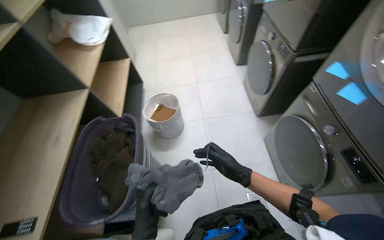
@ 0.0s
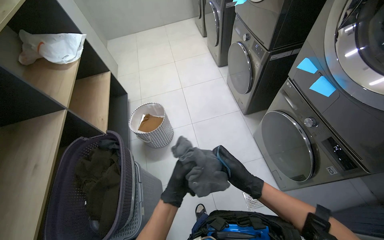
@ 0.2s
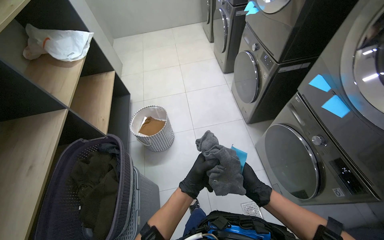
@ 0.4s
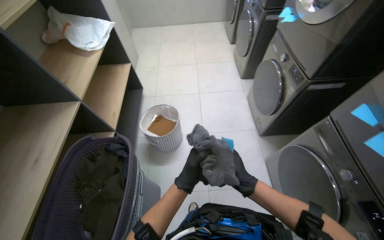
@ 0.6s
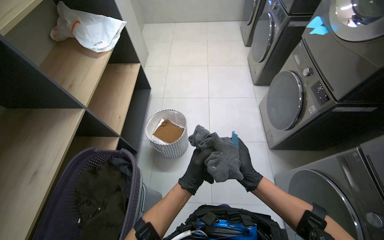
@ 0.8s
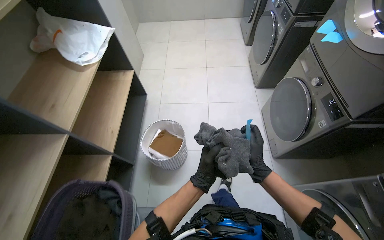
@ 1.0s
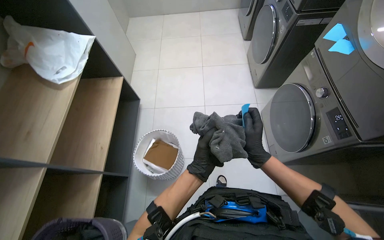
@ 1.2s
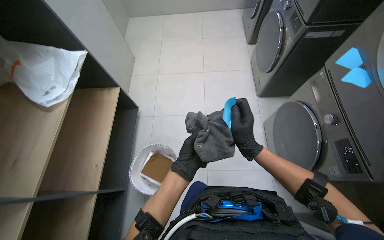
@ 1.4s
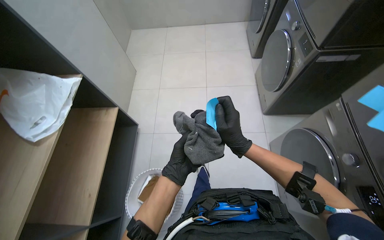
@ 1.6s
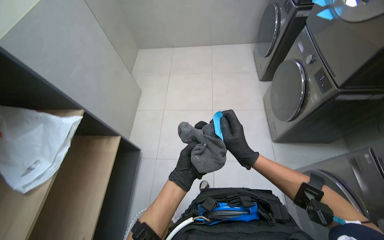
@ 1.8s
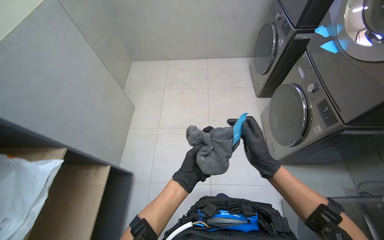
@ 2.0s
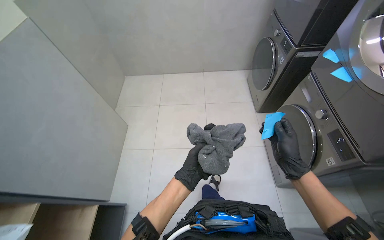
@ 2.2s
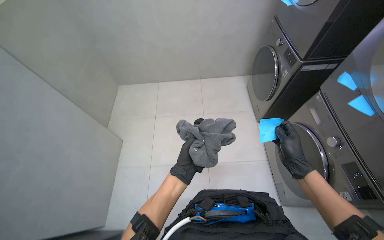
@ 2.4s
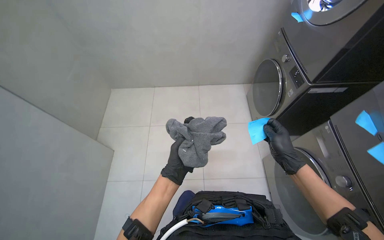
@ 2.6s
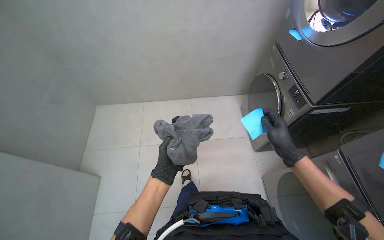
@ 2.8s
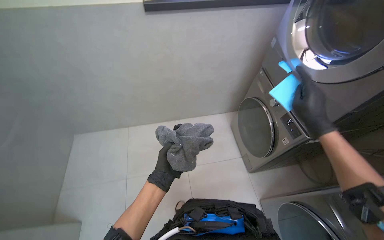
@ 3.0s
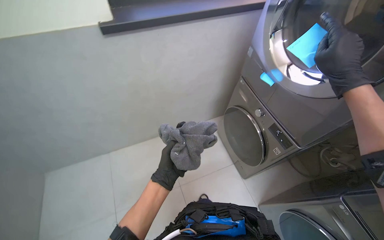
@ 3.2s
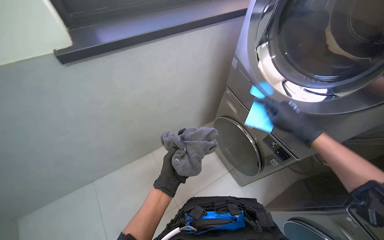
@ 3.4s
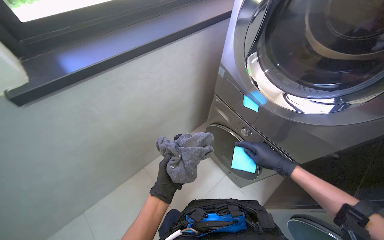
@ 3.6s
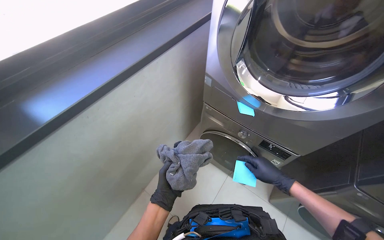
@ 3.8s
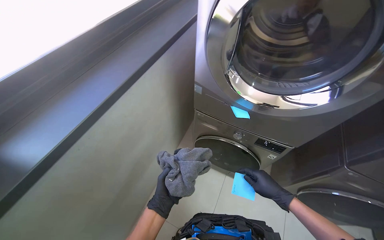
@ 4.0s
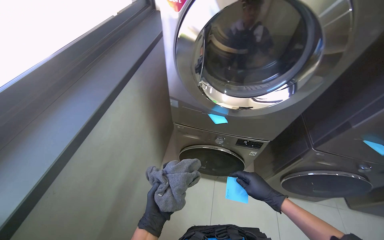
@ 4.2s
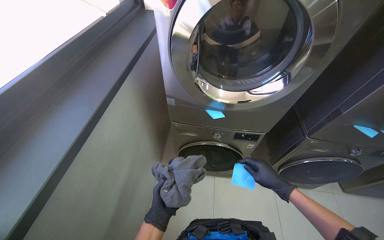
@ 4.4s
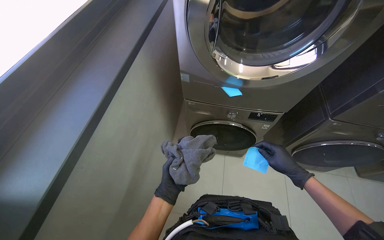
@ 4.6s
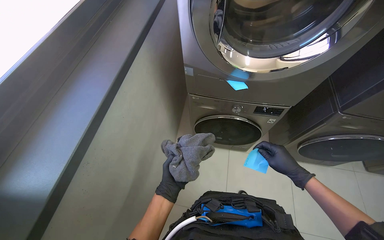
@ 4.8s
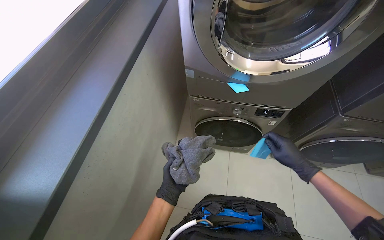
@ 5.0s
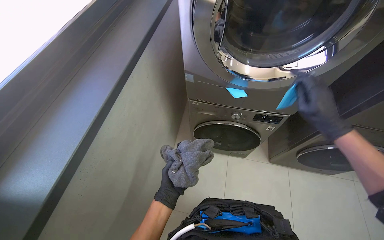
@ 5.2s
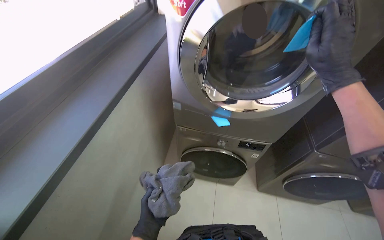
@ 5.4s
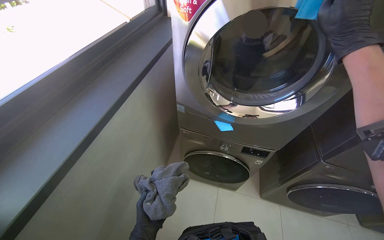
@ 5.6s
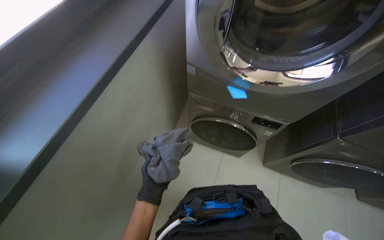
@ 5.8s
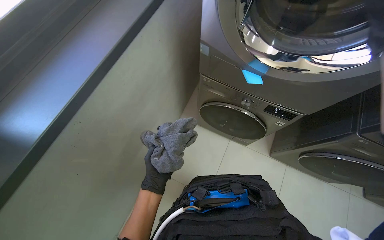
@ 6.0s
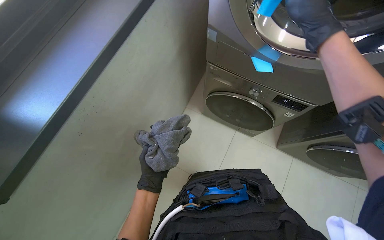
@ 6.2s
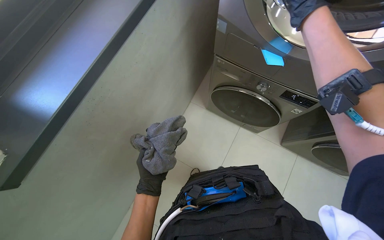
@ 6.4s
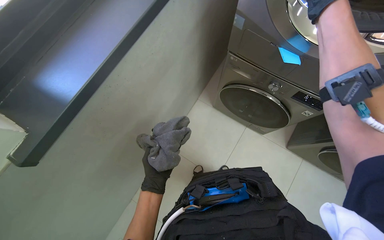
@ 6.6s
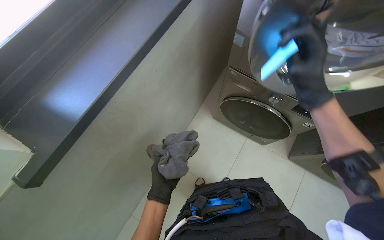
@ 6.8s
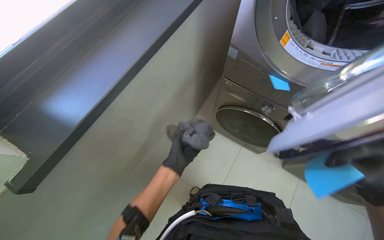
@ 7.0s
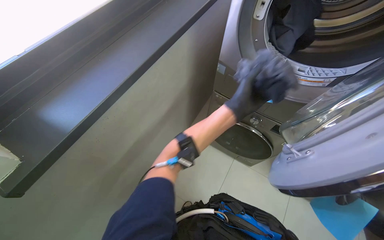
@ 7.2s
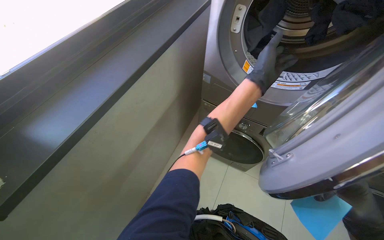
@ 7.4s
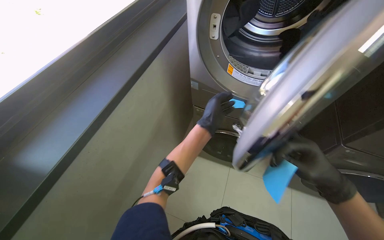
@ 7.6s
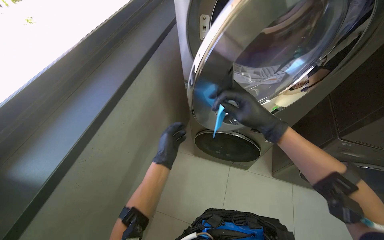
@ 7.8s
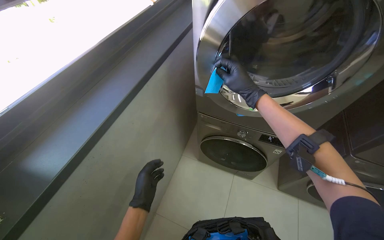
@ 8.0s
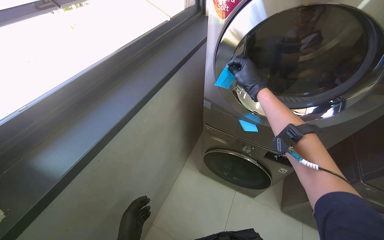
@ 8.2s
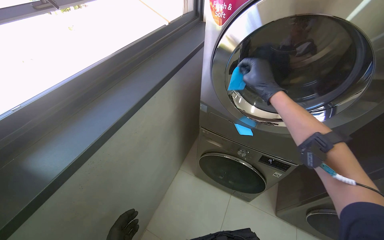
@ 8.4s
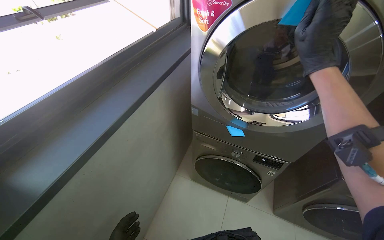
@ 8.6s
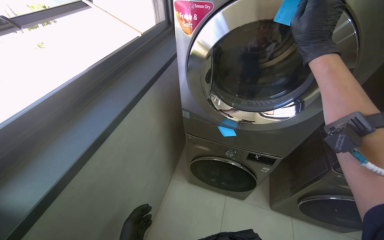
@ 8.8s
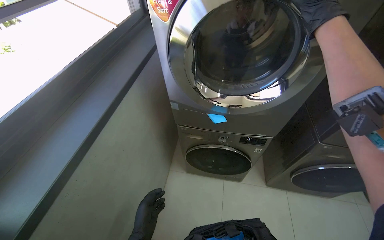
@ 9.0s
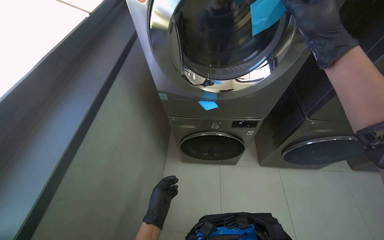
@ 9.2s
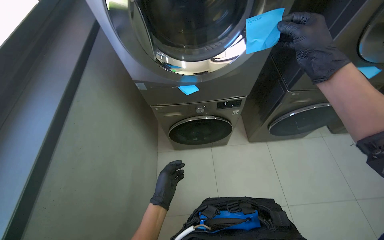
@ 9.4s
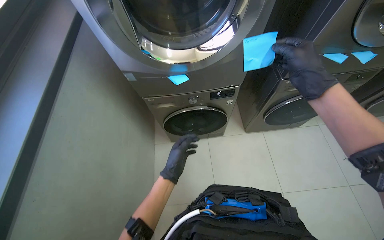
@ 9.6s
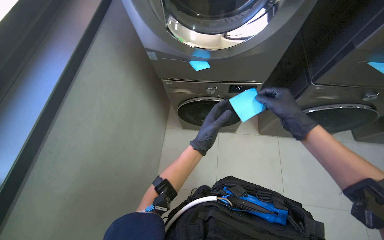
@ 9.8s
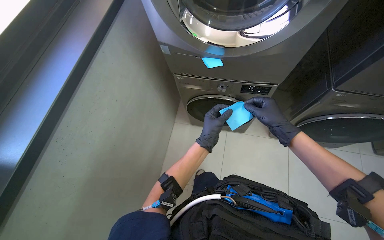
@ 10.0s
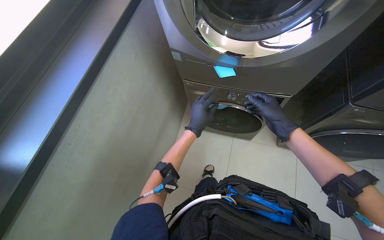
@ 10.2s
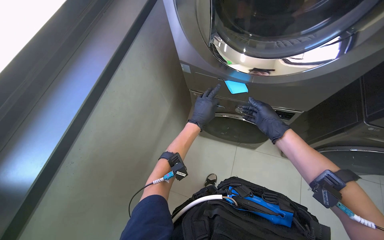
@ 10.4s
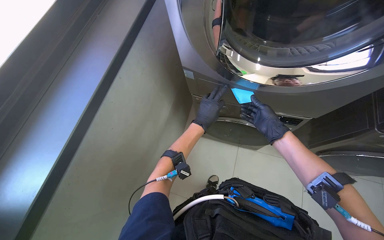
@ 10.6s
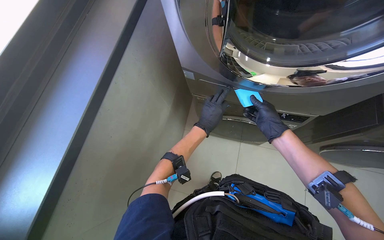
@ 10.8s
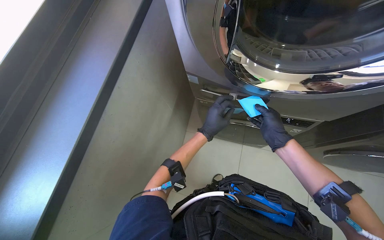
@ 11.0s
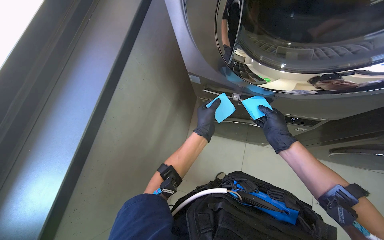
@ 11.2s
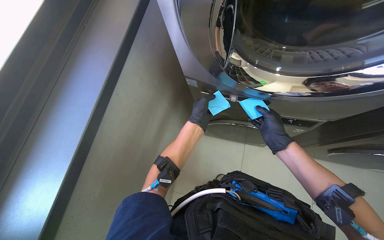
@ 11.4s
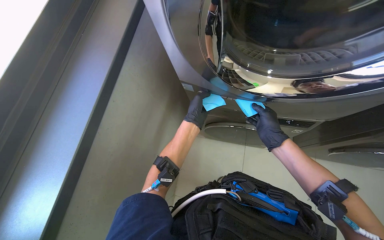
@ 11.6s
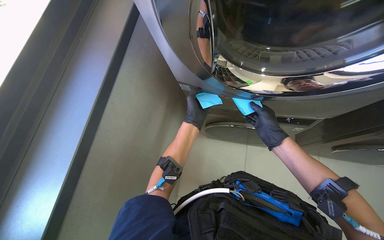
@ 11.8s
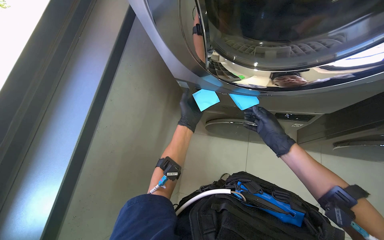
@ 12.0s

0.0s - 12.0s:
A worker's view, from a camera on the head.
Job: managing laundry.
The whole recording: Sorting laundry into basket. The worker sorts various garments and items from one basket into another.
0.0s - 1.6s: The wearer moves about 1 m.
1.6s - 3.0s: The camera is carried roughly 1 m.
3.0s - 4.4s: The wearer looks approximately 60 degrees further to the right. The view tilts approximately 15 degrees upward.
4.4s - 6.0s: The wearer's head swings about 20 degrees to the left. The wearer looks roughly 20 degrees further downward.
6.0s - 7.6s: The left hand shifts approximately 30 cm to the right and up the picture.
7.6s - 9.0s: The right hand travels up the picture by roughly 30 cm.
9.0s - 10.4s: The right hand moves farther from the camera and down the picture, some 40 cm. Meanwhile the left hand is displaced up the picture by about 20 cm.
10.4s - 12.0s: The hands work in one place, with small movements.

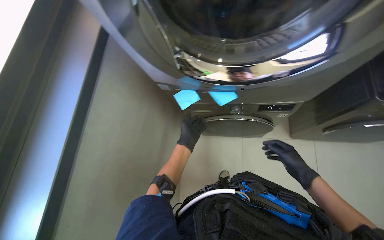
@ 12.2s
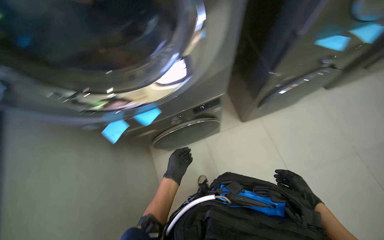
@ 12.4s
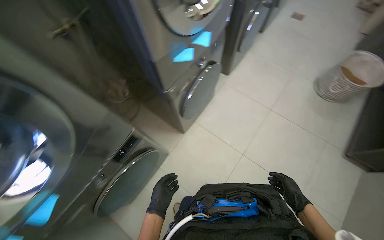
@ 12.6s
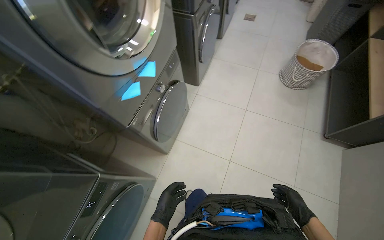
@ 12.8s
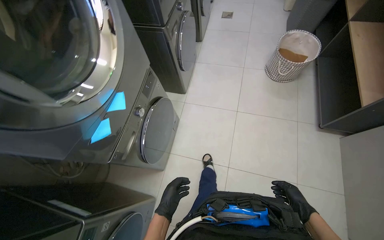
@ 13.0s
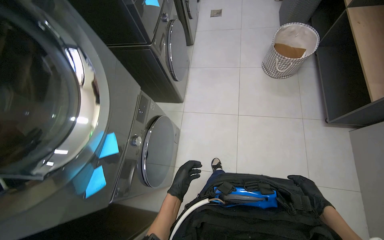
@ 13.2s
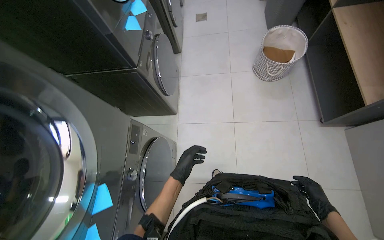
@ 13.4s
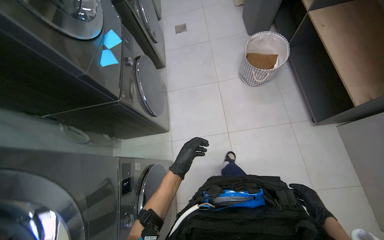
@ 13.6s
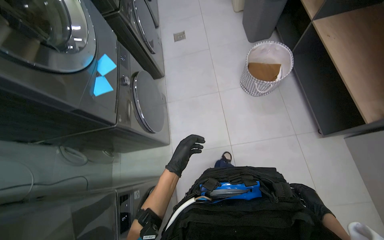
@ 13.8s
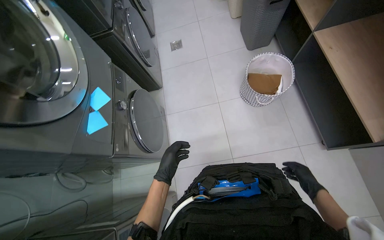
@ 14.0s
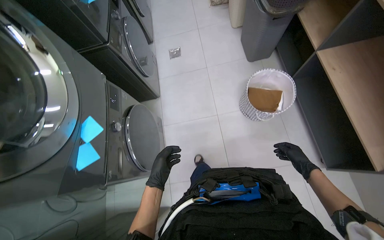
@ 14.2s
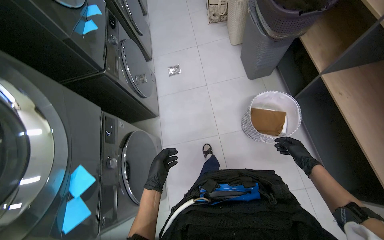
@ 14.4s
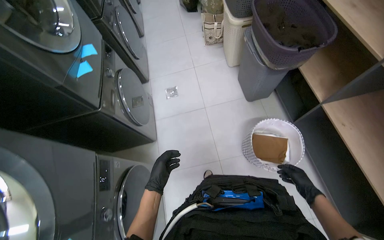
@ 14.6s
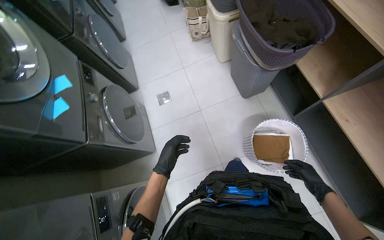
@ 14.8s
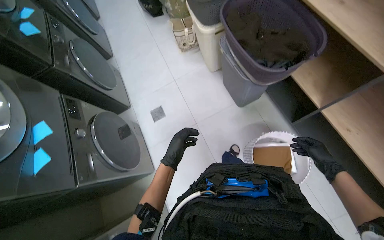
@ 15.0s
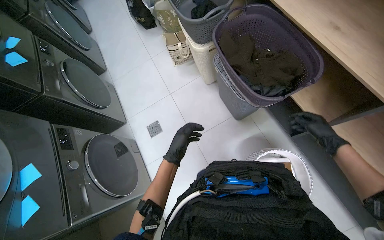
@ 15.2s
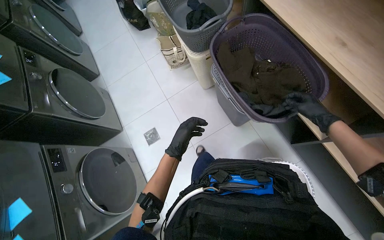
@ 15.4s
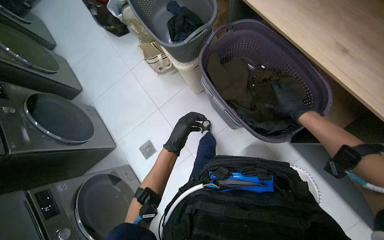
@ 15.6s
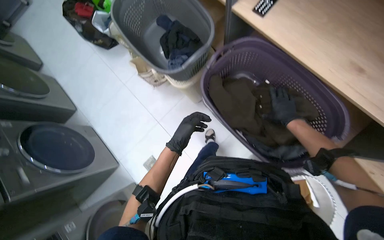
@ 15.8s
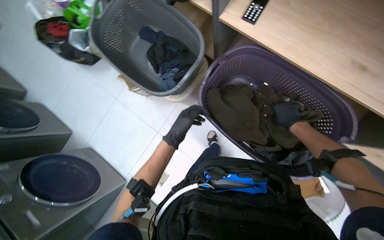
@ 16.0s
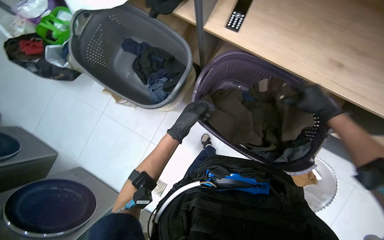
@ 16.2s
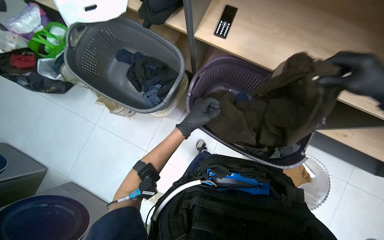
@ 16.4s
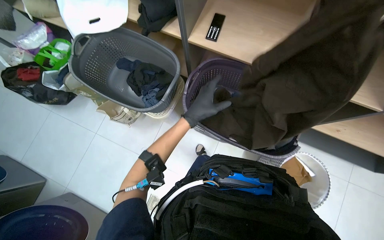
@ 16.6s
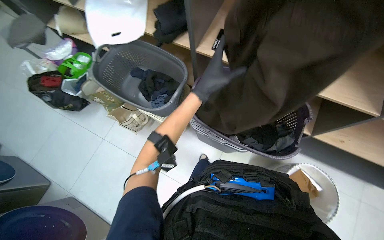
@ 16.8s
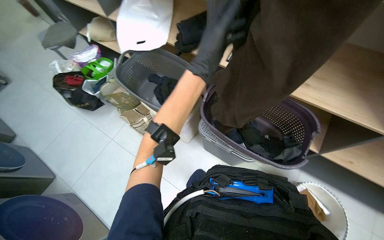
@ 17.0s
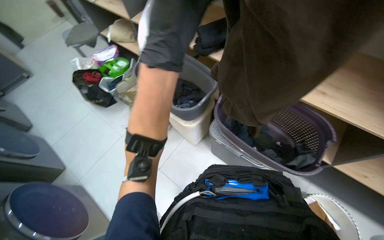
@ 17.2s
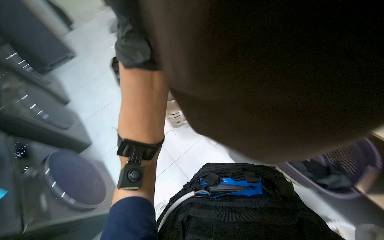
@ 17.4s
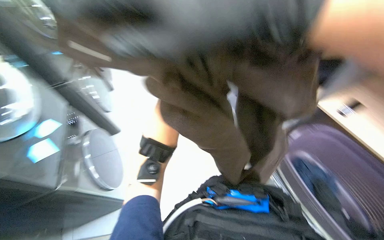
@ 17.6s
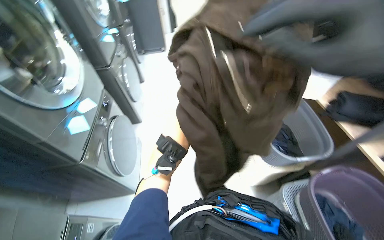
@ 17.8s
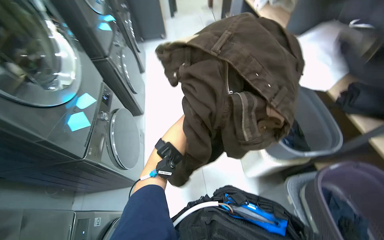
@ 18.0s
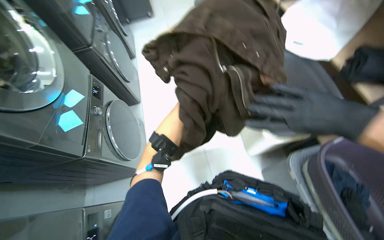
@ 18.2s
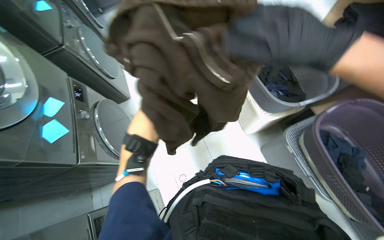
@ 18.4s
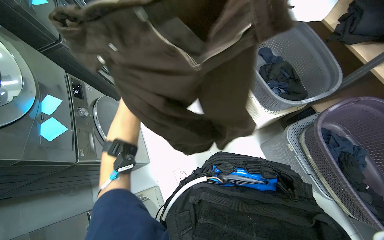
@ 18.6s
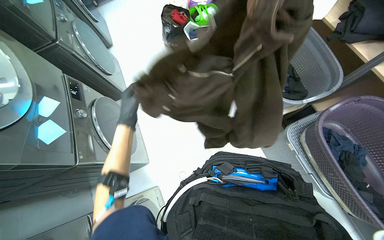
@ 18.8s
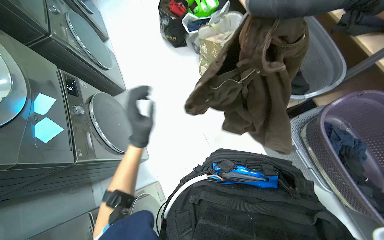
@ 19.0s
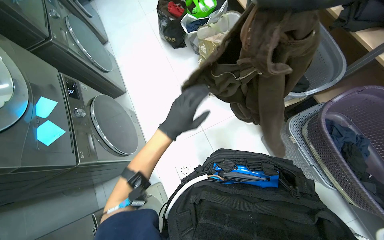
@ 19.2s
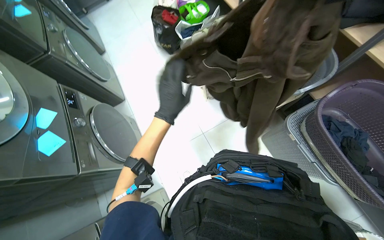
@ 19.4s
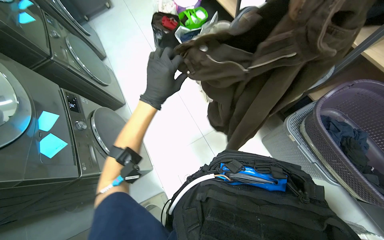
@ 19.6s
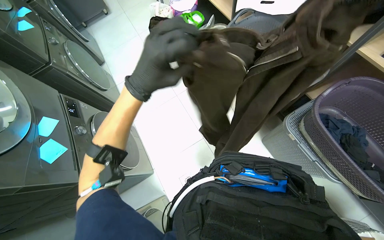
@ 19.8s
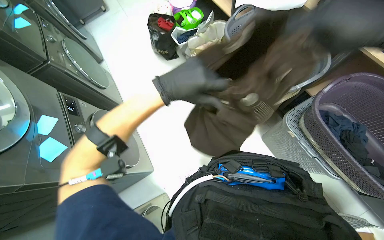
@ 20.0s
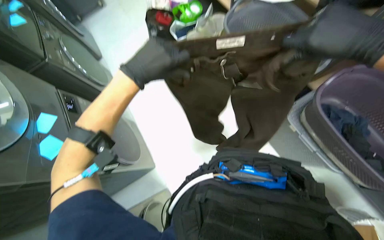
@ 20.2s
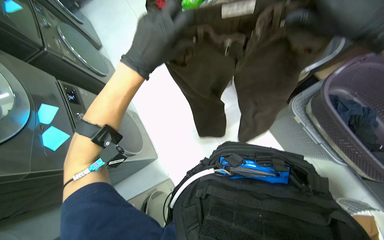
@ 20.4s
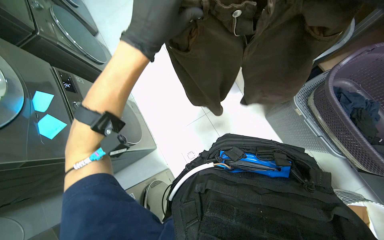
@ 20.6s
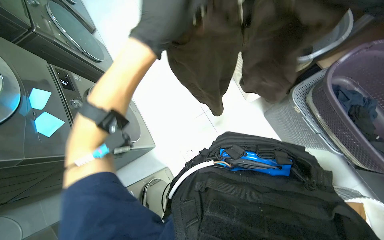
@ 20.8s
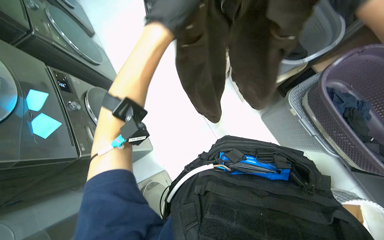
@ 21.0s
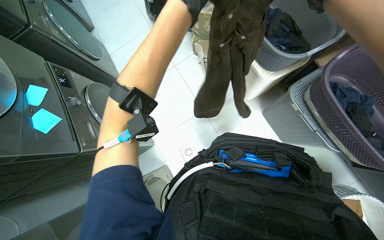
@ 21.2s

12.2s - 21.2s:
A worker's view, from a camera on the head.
Job: managing laundry.
The whole recording: Sorting laundry into basket. The worker sorts various garments and items from one basket into another.
12.2s - 13.8s: The camera is carried some 90 cm. The head rotates some 55 degrees to the right.
13.8s - 15.2s: The camera travels about 1 m.
15.2s - 16.6s: The wearer moves roughly 50 cm. The wearer looks about 40 degrees further to the right.
16.6s - 18.2s: The head turns to the left by some 40 degrees.
